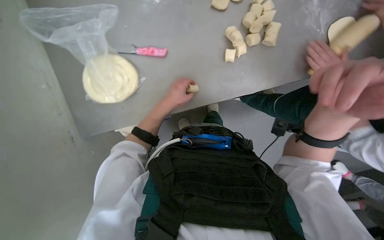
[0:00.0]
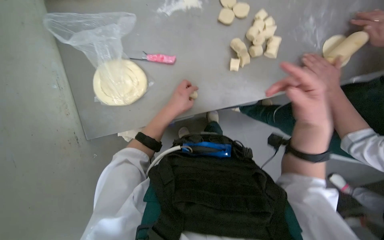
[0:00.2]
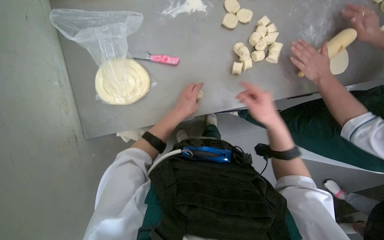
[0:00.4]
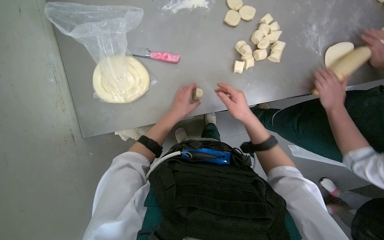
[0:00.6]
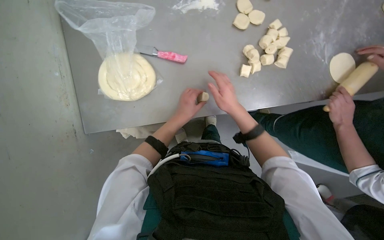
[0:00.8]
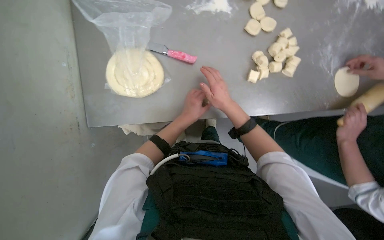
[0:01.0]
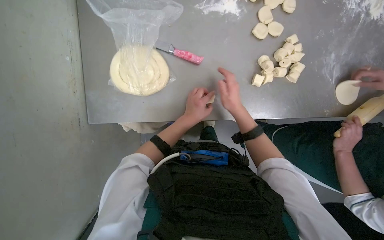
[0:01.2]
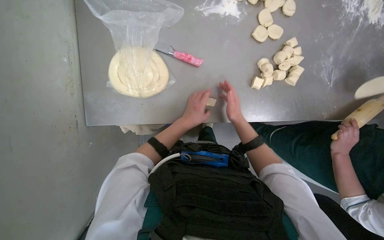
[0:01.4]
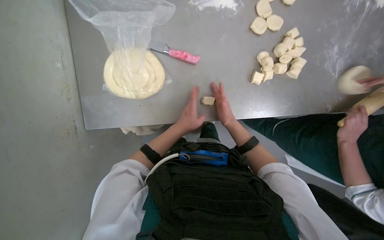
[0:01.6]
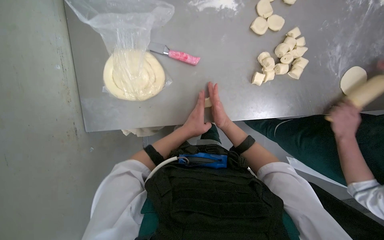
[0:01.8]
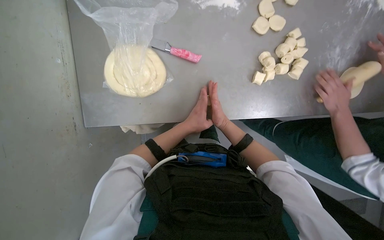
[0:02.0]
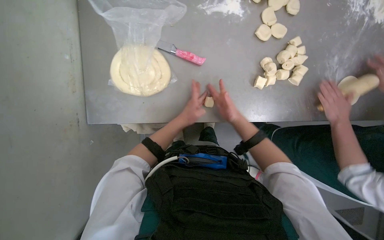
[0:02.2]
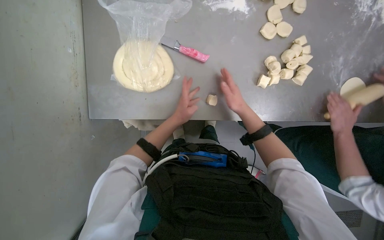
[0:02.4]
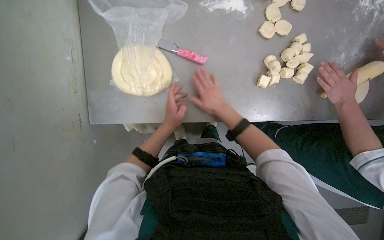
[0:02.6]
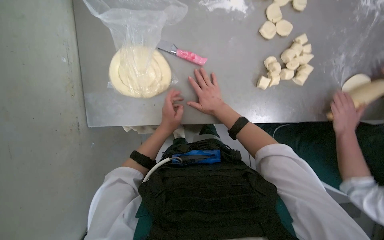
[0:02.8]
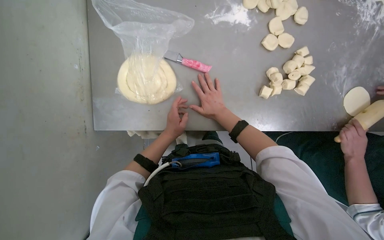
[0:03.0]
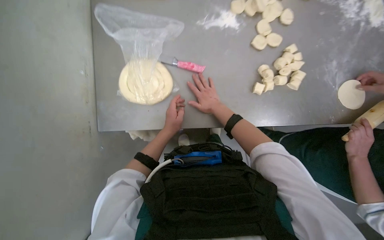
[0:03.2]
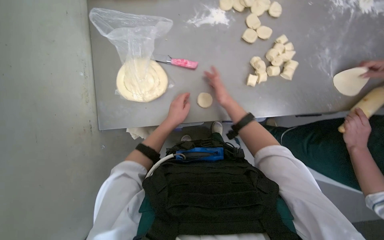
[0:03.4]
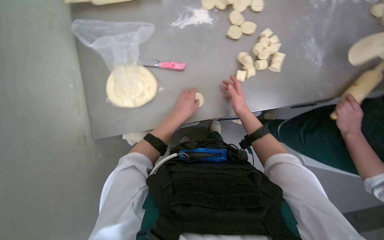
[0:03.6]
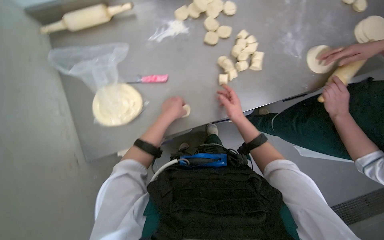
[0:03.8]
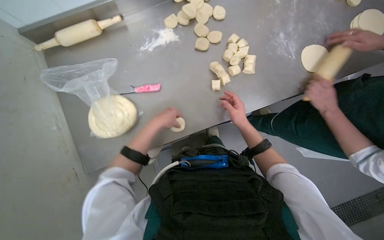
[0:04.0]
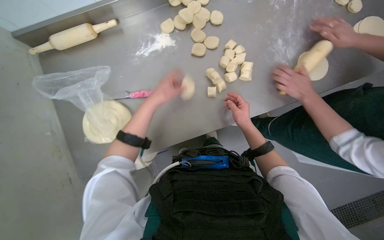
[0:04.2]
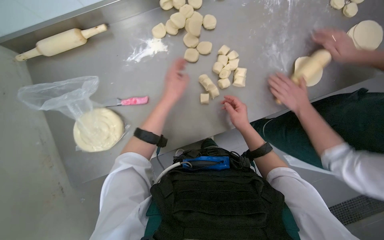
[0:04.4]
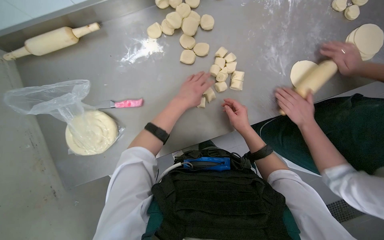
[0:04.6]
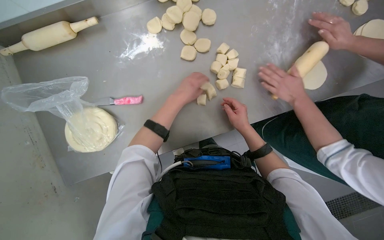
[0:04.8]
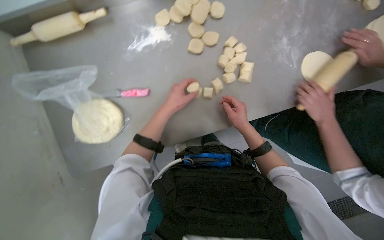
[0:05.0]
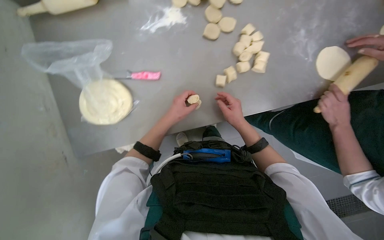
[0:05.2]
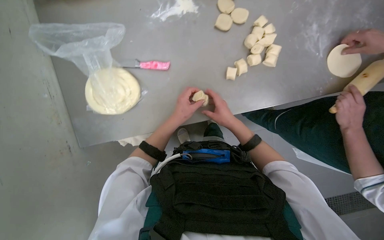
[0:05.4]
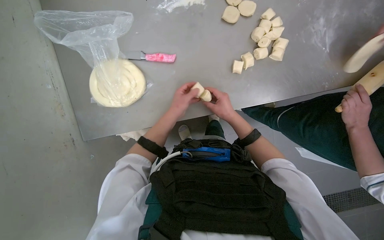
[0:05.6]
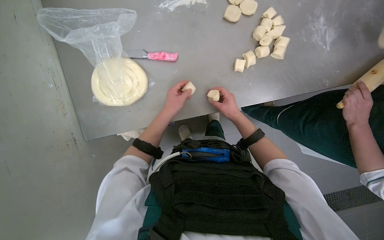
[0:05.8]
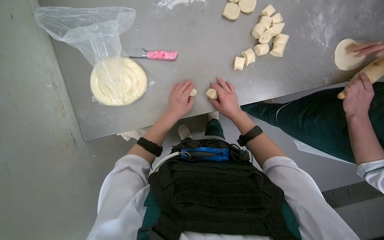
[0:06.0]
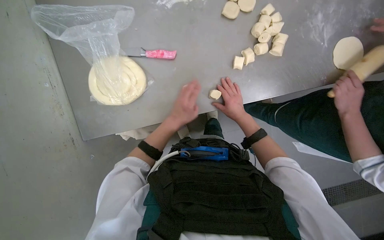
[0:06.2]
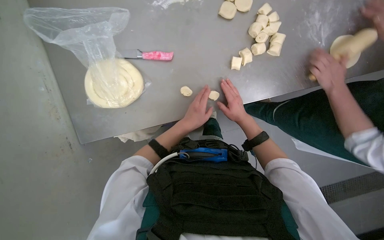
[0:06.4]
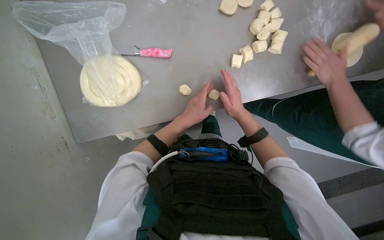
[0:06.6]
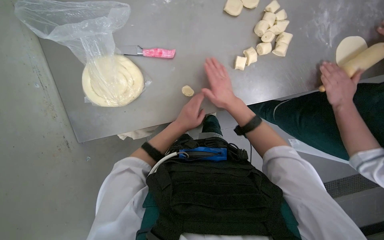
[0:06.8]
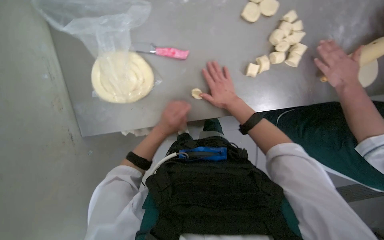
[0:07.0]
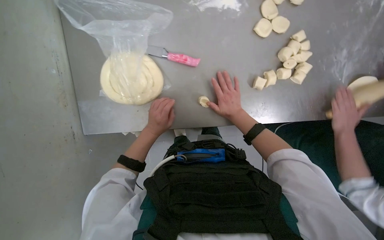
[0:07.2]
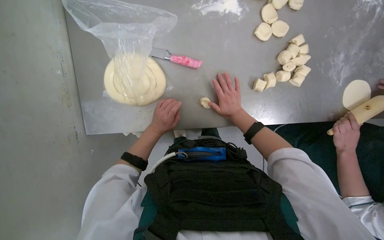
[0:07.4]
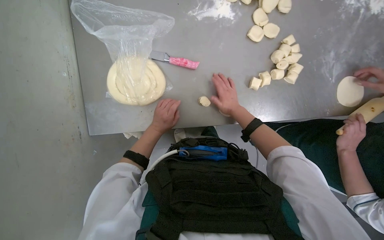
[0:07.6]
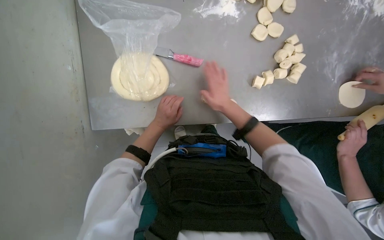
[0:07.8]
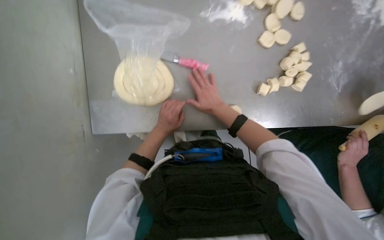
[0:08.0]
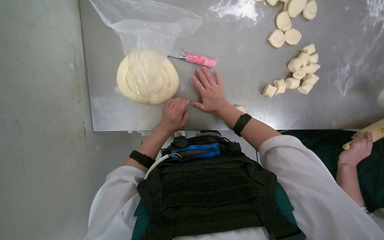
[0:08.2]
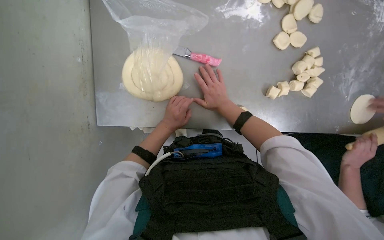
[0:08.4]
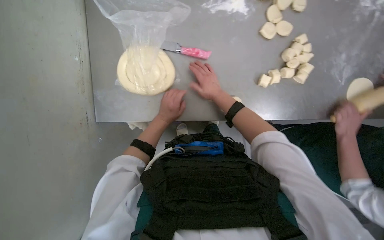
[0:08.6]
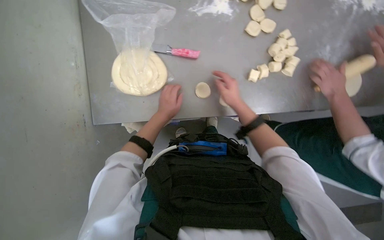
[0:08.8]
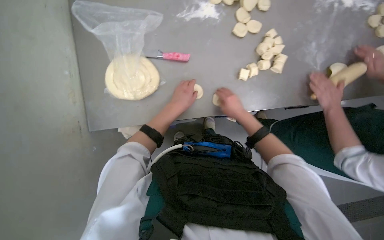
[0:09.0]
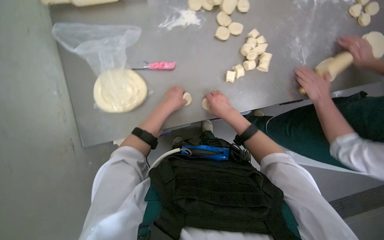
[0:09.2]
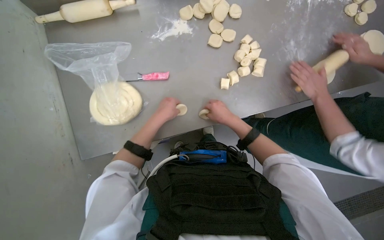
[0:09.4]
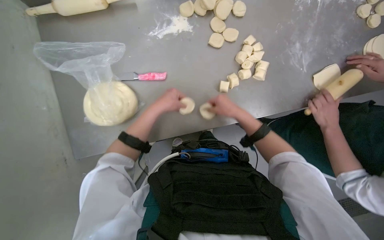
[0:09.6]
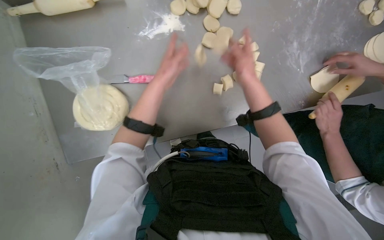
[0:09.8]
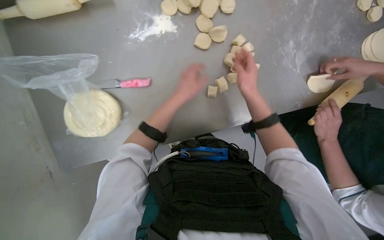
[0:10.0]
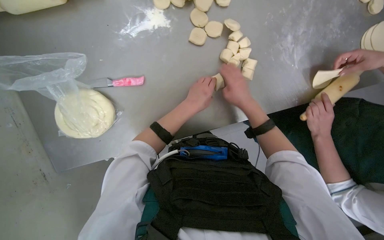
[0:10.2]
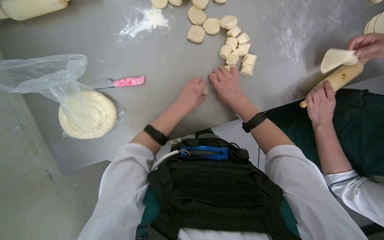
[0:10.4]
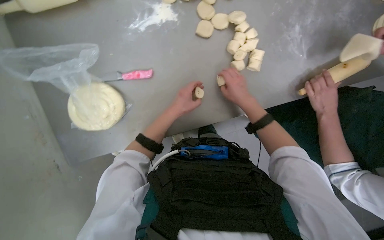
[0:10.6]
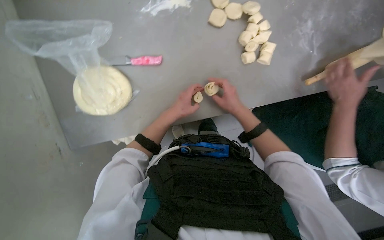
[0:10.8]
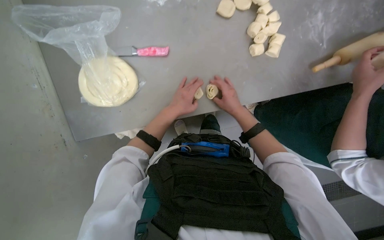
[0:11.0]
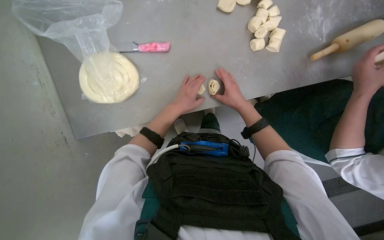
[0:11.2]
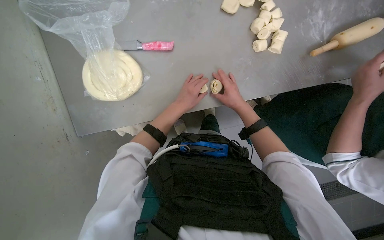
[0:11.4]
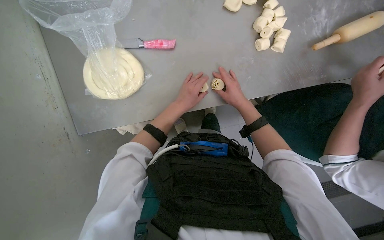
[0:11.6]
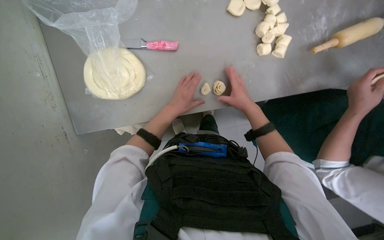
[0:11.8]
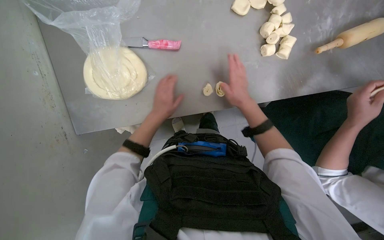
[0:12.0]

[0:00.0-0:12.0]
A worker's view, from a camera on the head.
Job: preparing food.
The whole recording: Rolling and flattening dough pieces. The worker rolls small dough pieces into balls and then flattens them on the table.
0.0 to 1.6 s: The right hand heads farther from the camera and to the left, covering roughly 40 cm.
1.6 to 3.0 s: The left hand is displaced farther from the camera by about 10 cm.
3.0 to 4.4 s: The left hand goes about 30 cm up the picture and nearer to the camera; the right hand shifts roughly 30 cm to the right.
4.4 to 6.0 s: The left hand travels down the picture and farther from the camera by approximately 25 cm.
6.0 to 7.6 s: The left hand moves to the left, about 10 cm.
7.6 to 9.0 s: The left hand shifts roughly 10 cm to the right.
9.0 to 10.4 s: The right hand reaches approximately 20 cm up the picture, then returns.
10.4 to 12.0 s: The left hand heads to the left, covering some 20 cm.

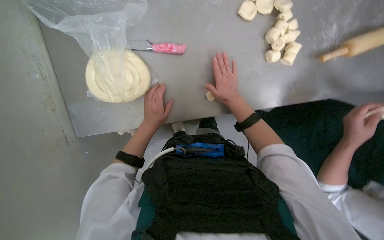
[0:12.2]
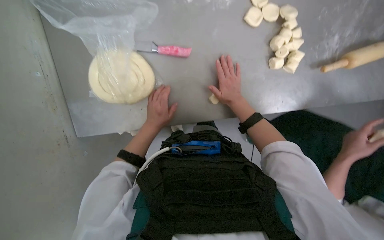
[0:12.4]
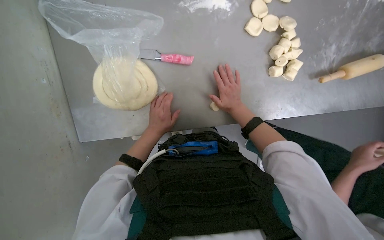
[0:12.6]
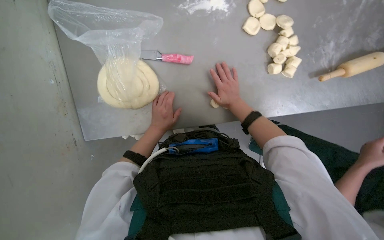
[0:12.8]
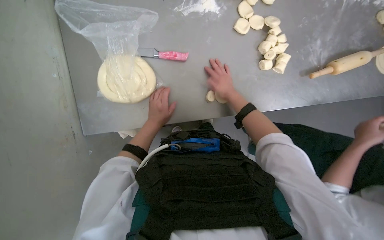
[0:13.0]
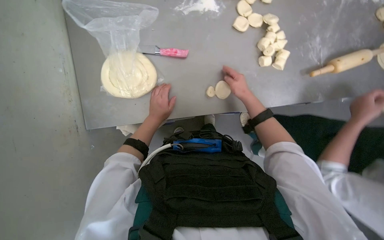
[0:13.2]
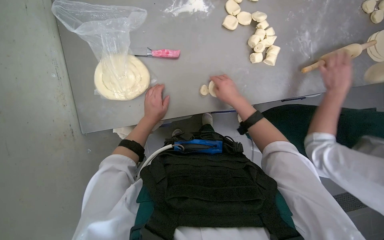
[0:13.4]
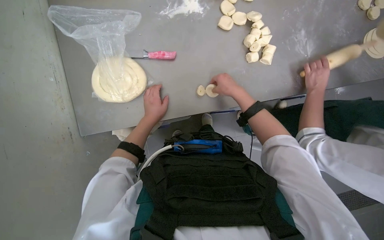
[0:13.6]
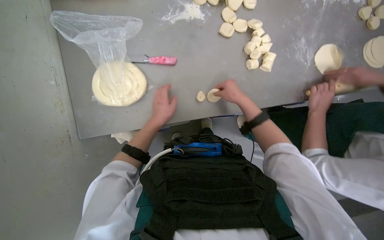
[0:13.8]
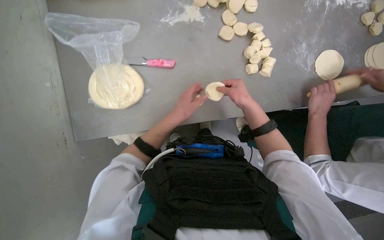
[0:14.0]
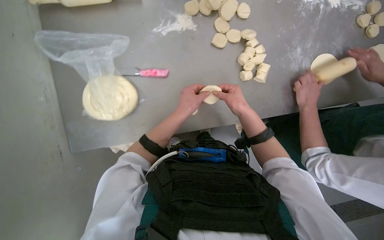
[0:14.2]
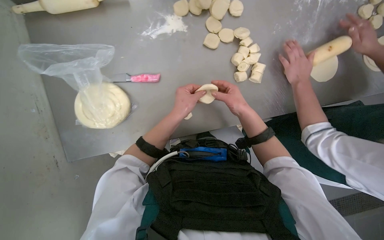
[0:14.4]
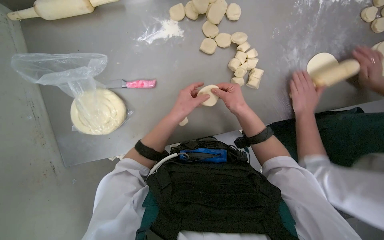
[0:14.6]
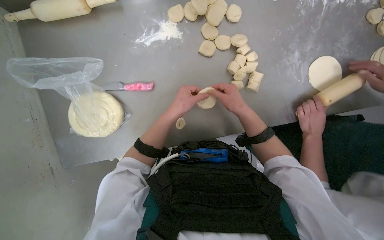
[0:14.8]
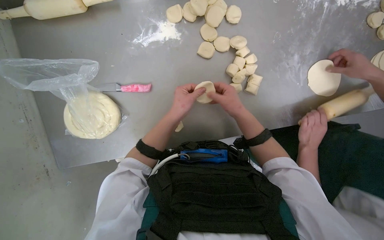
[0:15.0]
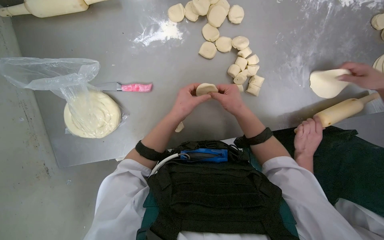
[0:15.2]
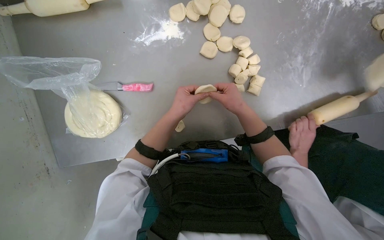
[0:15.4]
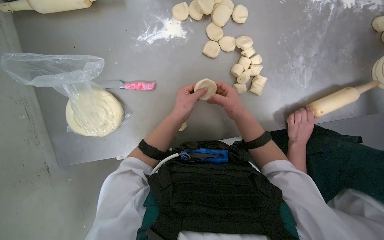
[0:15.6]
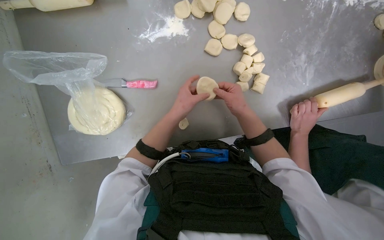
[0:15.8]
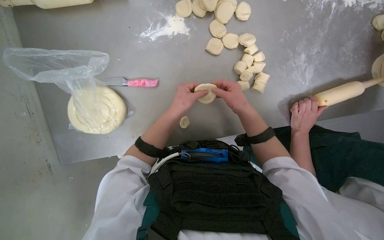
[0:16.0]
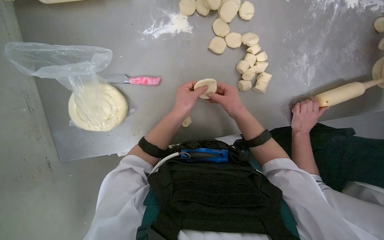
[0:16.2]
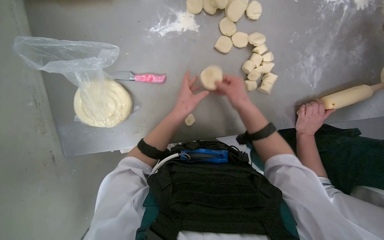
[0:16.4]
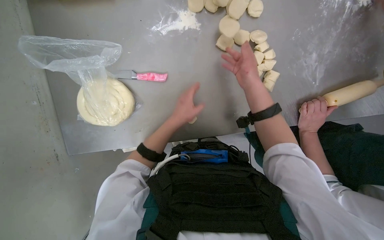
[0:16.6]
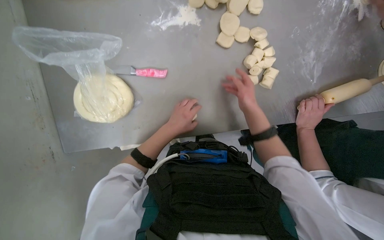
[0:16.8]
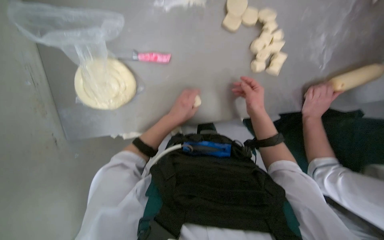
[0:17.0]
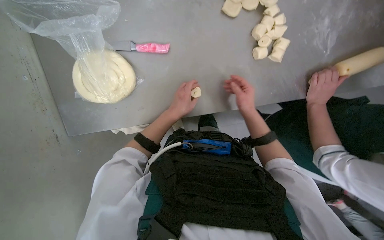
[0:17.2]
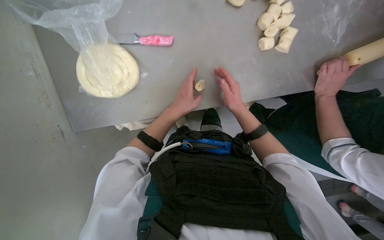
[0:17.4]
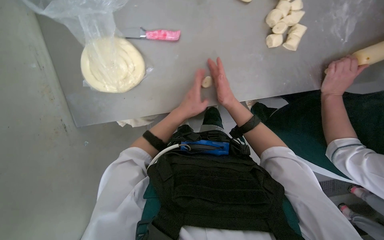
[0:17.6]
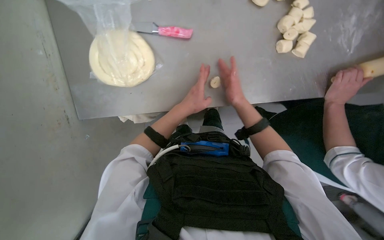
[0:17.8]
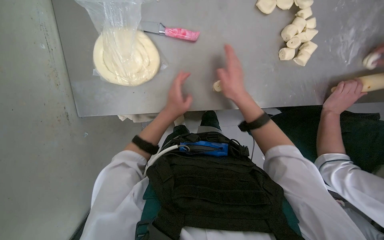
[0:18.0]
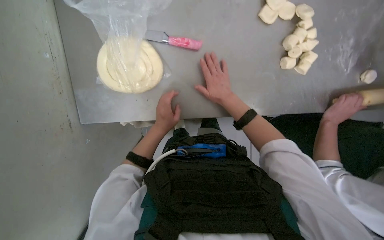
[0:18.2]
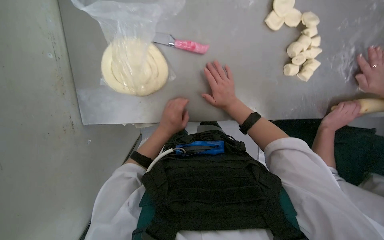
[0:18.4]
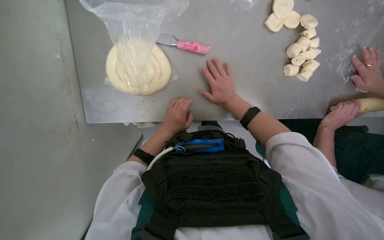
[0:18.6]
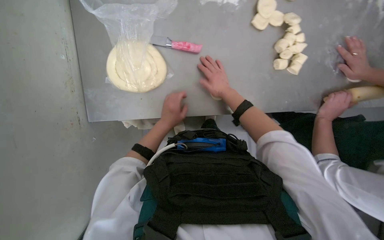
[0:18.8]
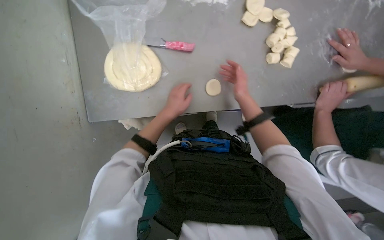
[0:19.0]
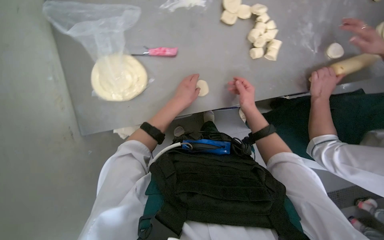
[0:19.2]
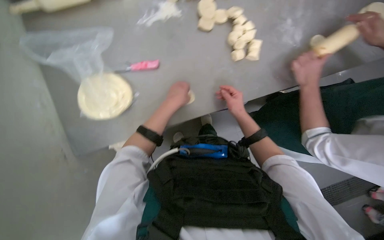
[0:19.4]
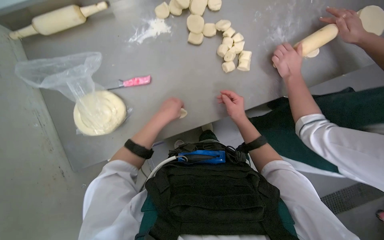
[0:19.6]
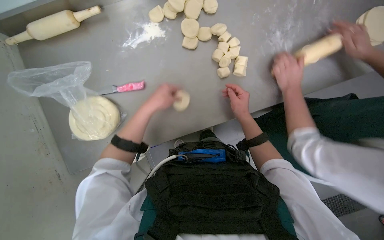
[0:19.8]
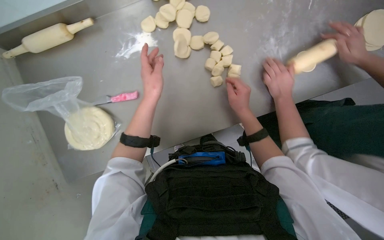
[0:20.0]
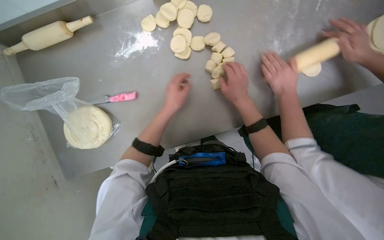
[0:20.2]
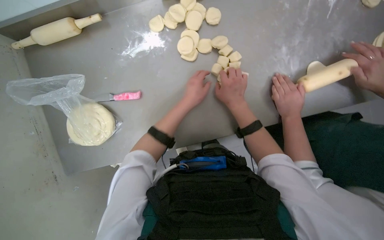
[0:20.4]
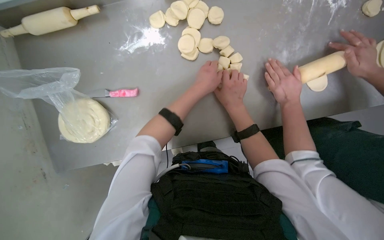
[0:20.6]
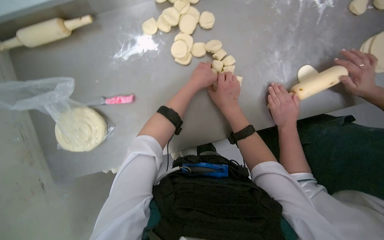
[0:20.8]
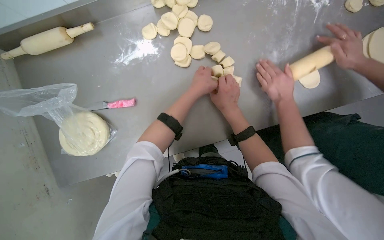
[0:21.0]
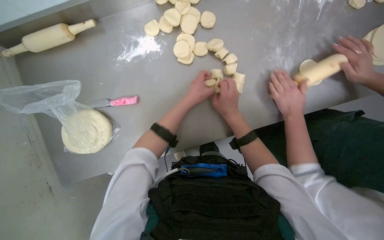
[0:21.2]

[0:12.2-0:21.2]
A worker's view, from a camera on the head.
Job: preparing food.
The whole recording: Rolling and flattening dough pieces. The worker rolls small dough pieces into balls and then flattens them on the table.
12.2 to 13.8 s: The right hand shifts some 10 cm to the right.
13.8 to 15.2 s: The left hand shifts about 15 cm to the right.
15.2 to 16.6 s: The hands work in one place, with small movements.
16.6 to 18.2 s: The right hand moves to the left and farther from the camera, roughly 20 cm.
18.2 to 19.8 s: The left hand goes about 15 cm up the picture. The right hand is displaced to the right by roughly 20 cm.
19.8 to 21.2 s: The left hand shifts about 15 cm to the right.
